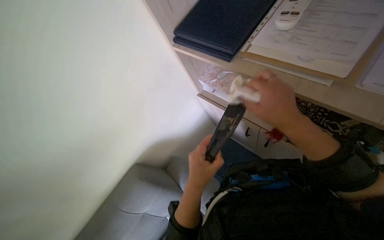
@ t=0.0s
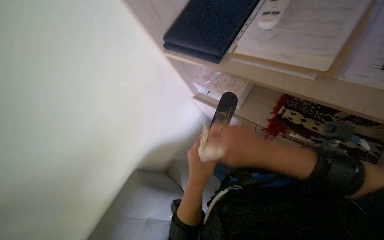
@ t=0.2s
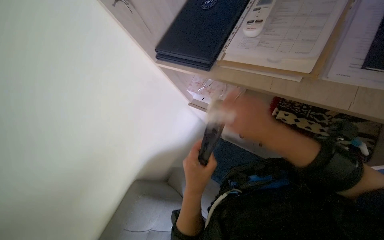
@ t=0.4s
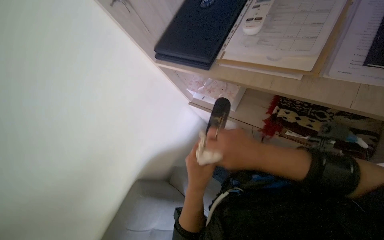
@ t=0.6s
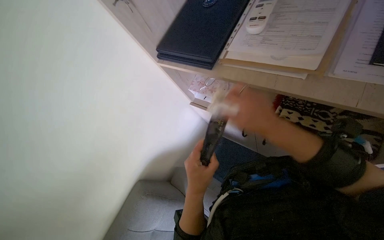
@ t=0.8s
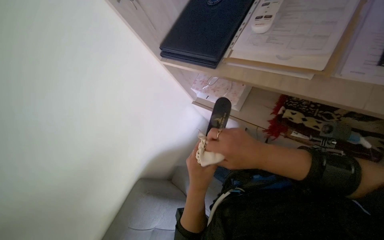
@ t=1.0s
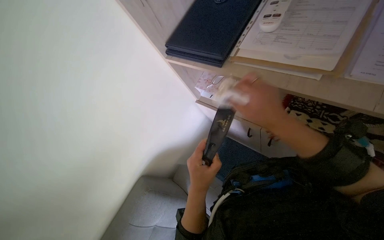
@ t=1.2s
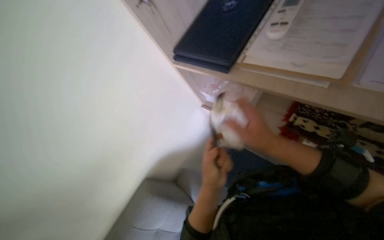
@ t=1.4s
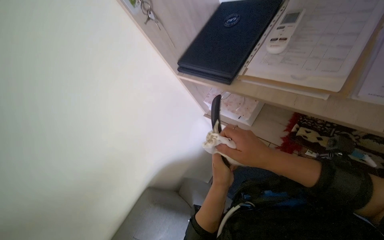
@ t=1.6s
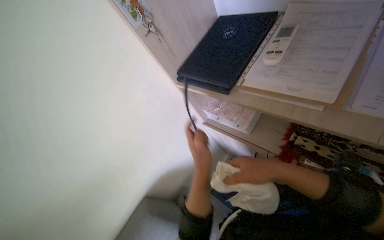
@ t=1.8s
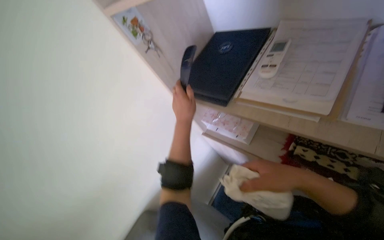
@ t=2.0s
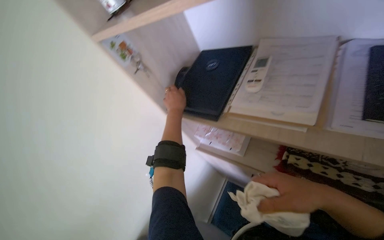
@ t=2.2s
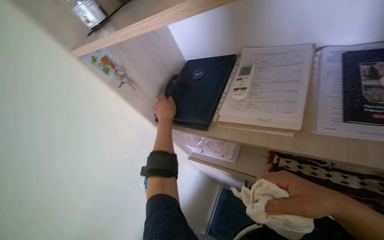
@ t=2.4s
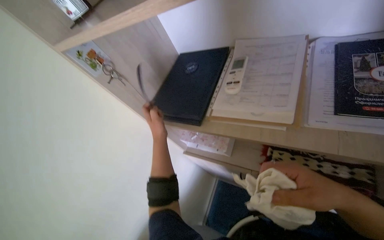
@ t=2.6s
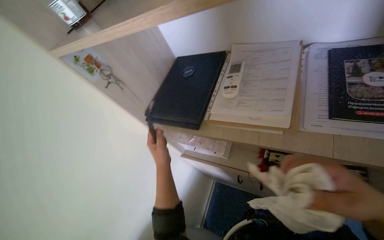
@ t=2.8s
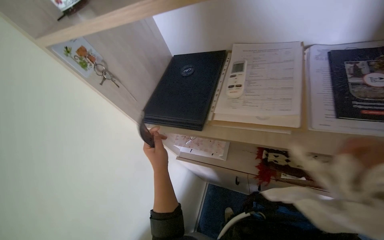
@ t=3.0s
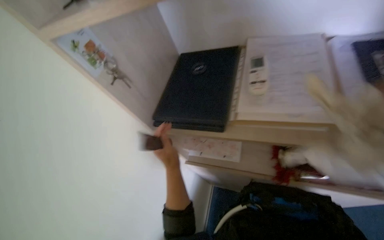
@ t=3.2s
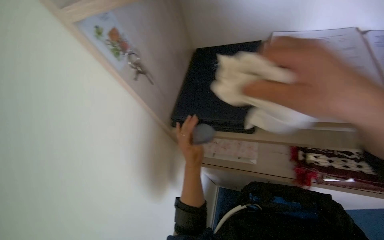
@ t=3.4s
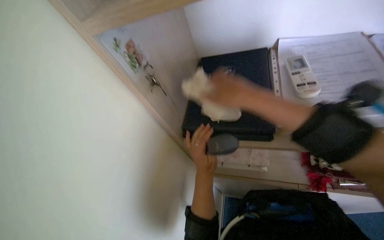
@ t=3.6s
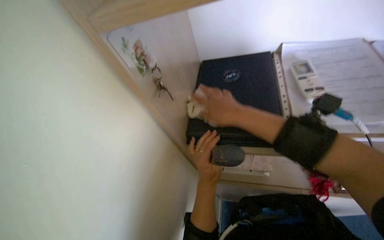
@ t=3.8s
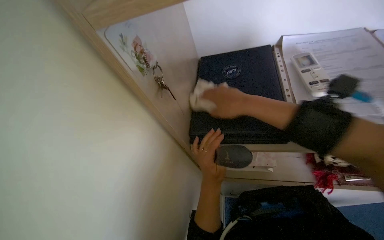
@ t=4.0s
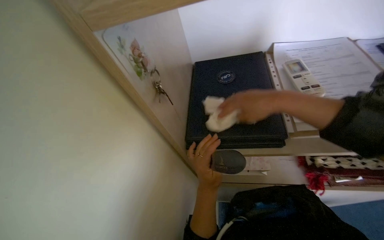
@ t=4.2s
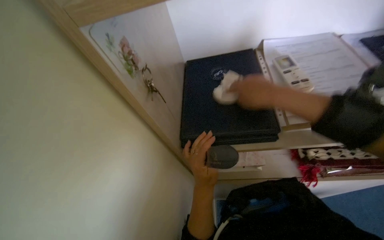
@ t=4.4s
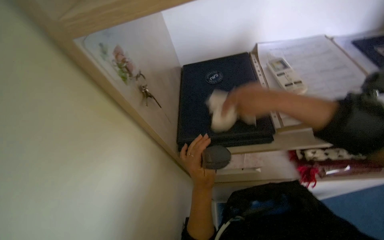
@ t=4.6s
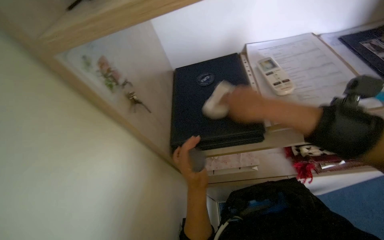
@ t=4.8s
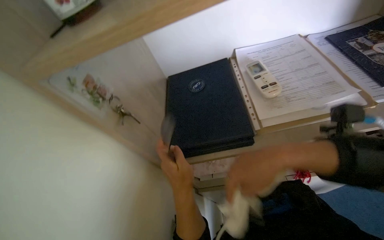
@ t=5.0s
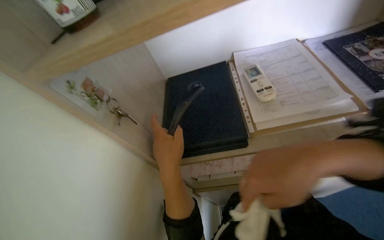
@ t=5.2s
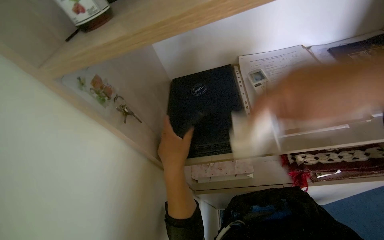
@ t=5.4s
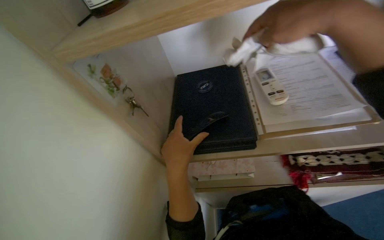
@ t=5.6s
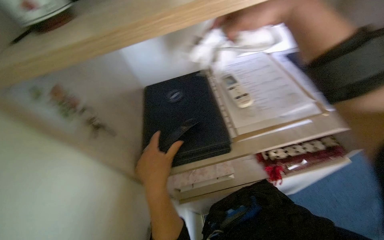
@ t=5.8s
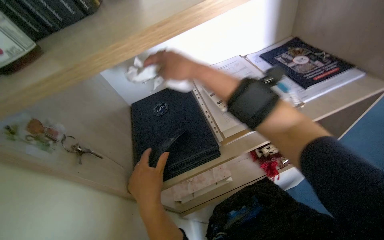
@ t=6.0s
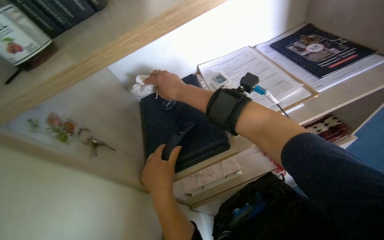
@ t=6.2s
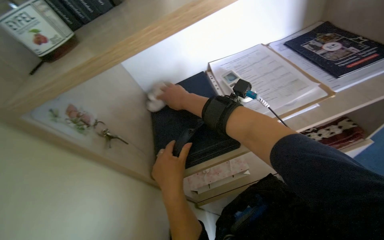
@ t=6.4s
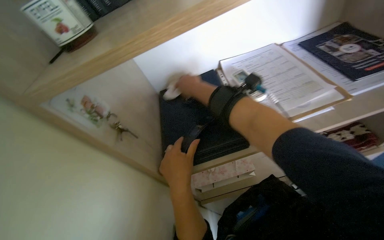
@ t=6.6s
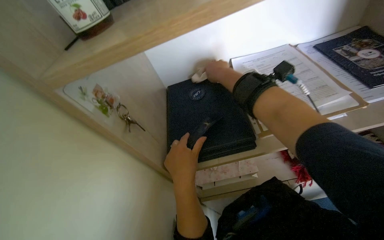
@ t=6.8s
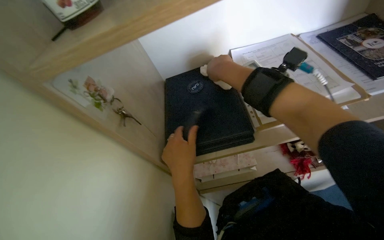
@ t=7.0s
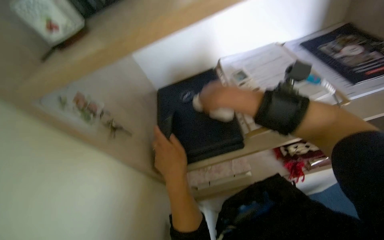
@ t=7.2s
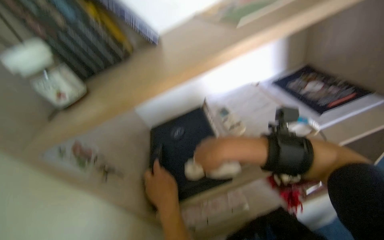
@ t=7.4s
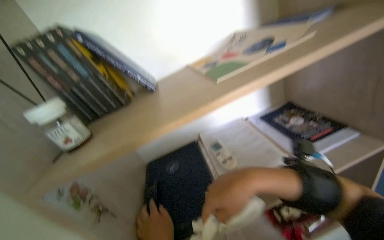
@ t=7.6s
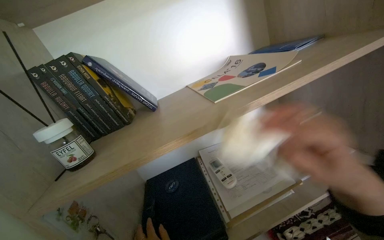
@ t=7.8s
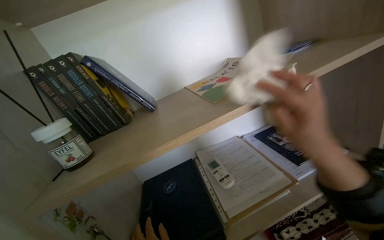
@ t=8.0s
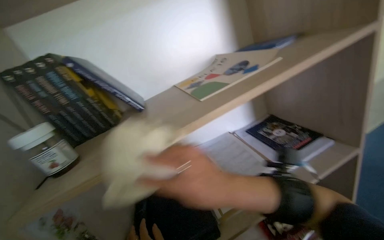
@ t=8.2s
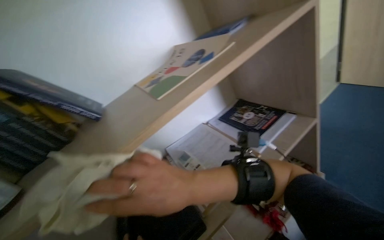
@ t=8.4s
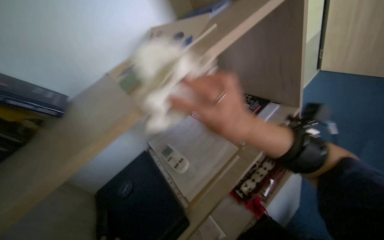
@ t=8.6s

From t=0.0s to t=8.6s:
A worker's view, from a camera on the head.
Job: wiping surfaces.
The whole recording: Wiping office shelves and items. The worker wipes various items and surfaces on the office shelves with a cloth.
From t=0.0s to t=1.4s: The hands stay close to where they were, moving slightly.
From t=1.4s to t=2.8s: The view tilts about 15 degrees upward. The left hand moves farther from the camera, some 10 cm, and travels up the picture and back again, about 40 cm each way.
From t=2.8s to t=4.4s: The view swings roughly 15 degrees to the right.
From t=4.4s to t=5.8s: The right hand moves nearer to the camera and up the picture, about 20 cm.
From t=5.8s to t=7.2s: The right hand goes some 20 cm down the picture, farther from the camera and to the left.
From t=7.2s to t=8.6s: The wearer looks some 30 degrees further to the right. The view tilts about 30 degrees upward.

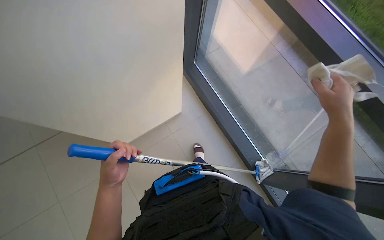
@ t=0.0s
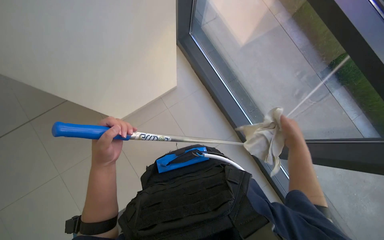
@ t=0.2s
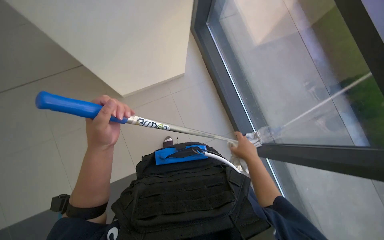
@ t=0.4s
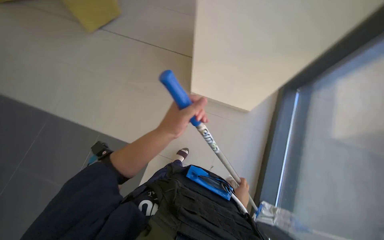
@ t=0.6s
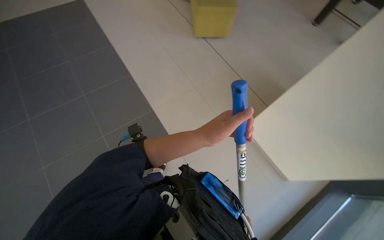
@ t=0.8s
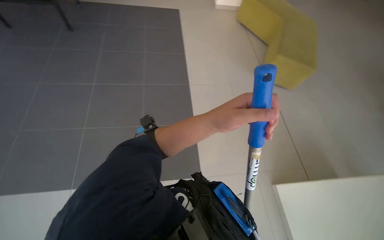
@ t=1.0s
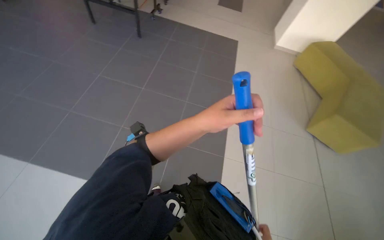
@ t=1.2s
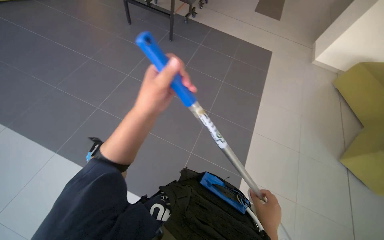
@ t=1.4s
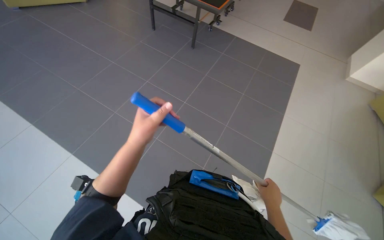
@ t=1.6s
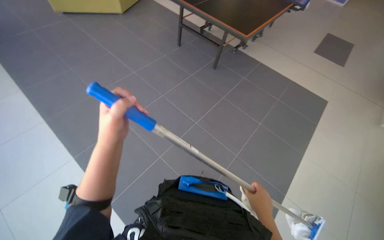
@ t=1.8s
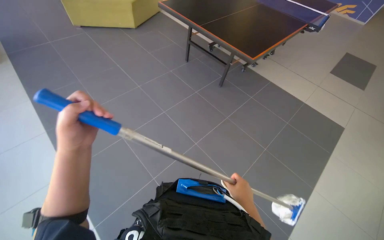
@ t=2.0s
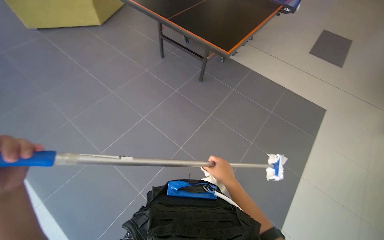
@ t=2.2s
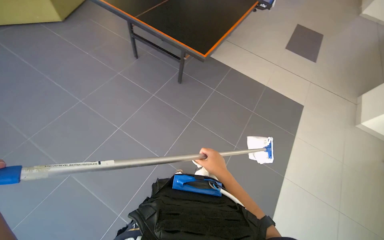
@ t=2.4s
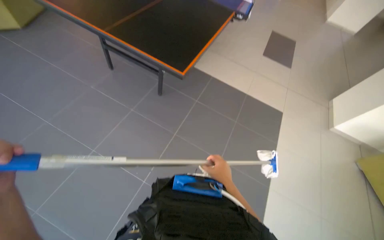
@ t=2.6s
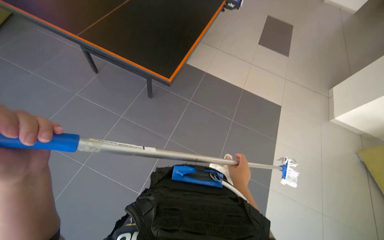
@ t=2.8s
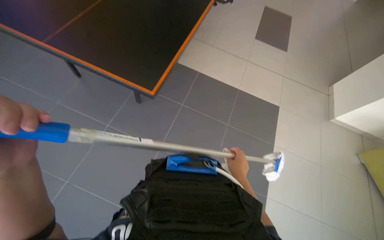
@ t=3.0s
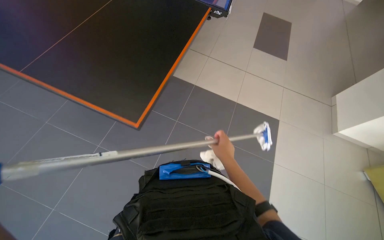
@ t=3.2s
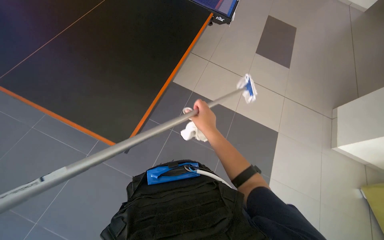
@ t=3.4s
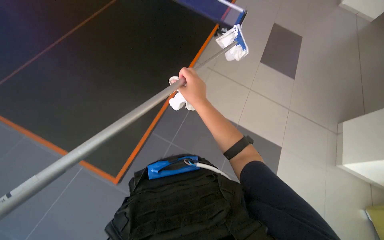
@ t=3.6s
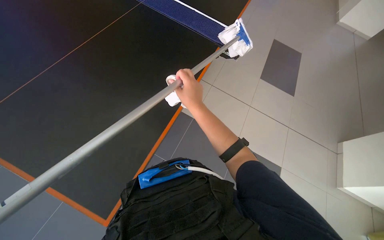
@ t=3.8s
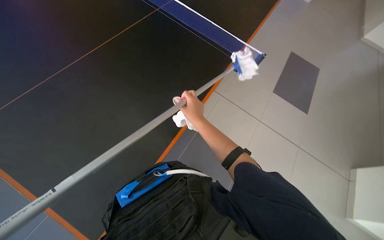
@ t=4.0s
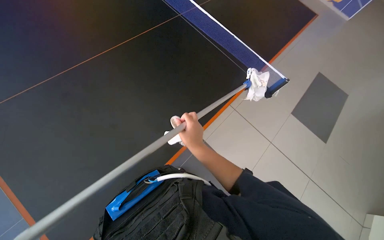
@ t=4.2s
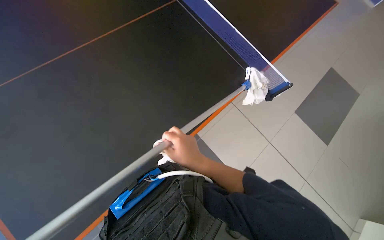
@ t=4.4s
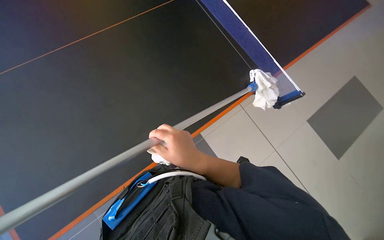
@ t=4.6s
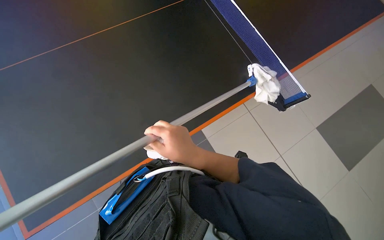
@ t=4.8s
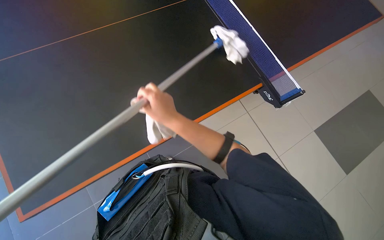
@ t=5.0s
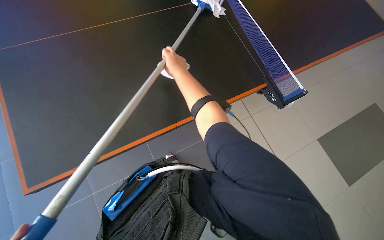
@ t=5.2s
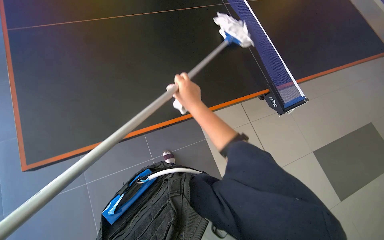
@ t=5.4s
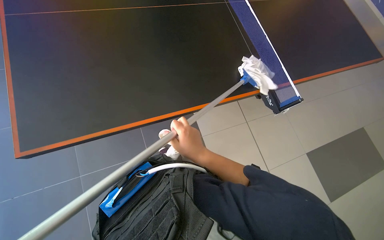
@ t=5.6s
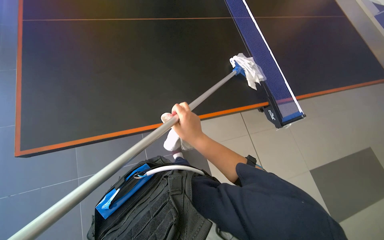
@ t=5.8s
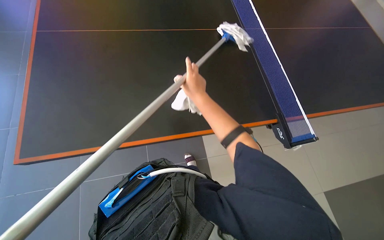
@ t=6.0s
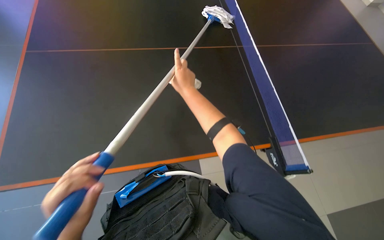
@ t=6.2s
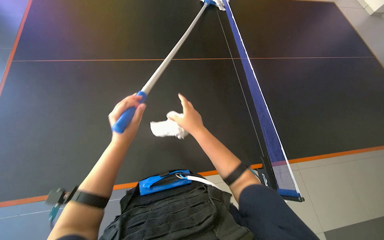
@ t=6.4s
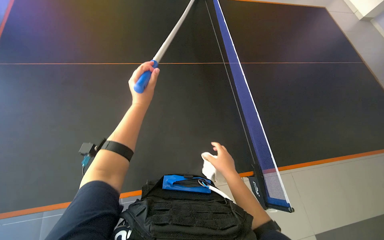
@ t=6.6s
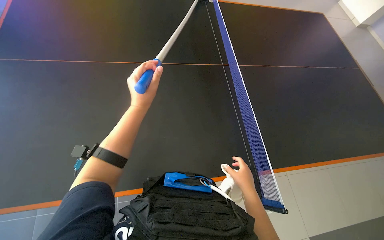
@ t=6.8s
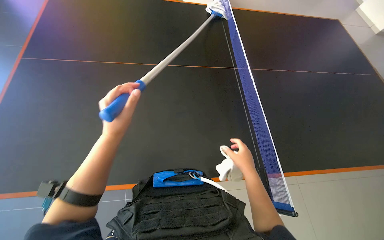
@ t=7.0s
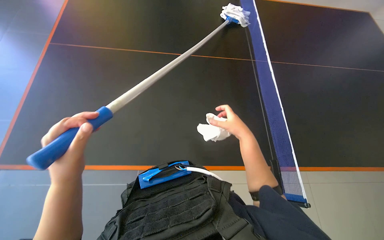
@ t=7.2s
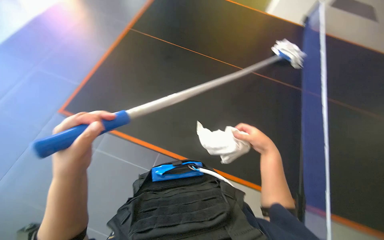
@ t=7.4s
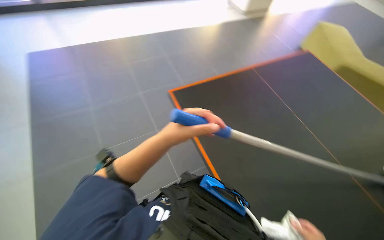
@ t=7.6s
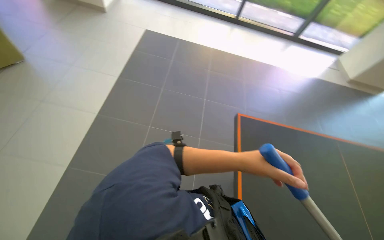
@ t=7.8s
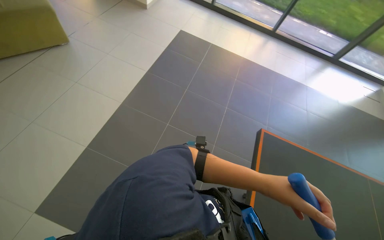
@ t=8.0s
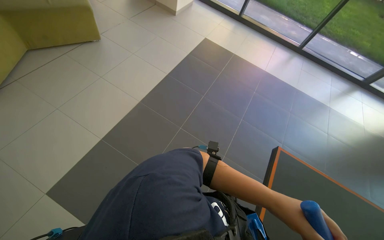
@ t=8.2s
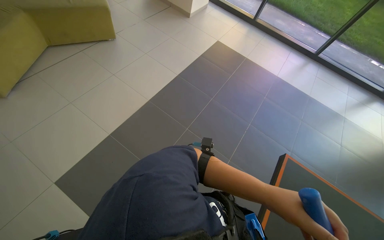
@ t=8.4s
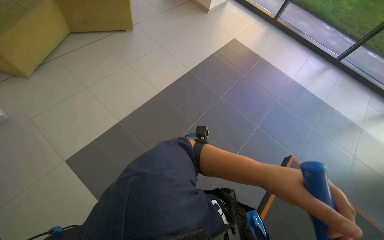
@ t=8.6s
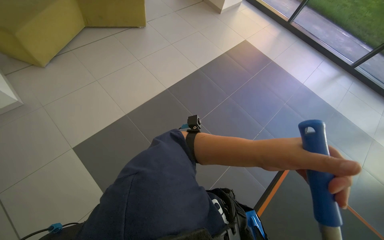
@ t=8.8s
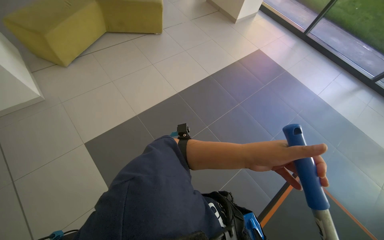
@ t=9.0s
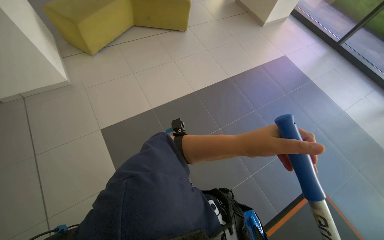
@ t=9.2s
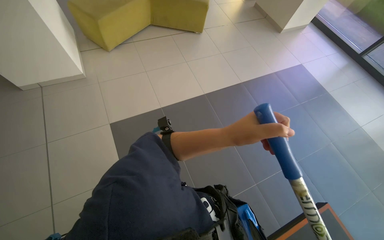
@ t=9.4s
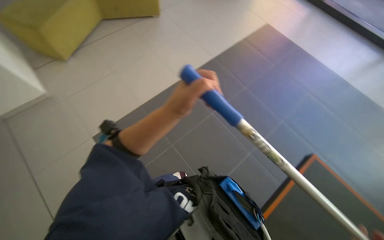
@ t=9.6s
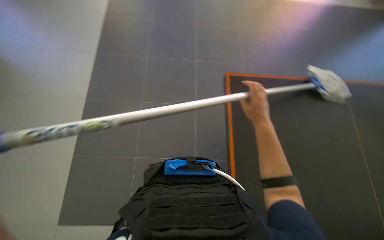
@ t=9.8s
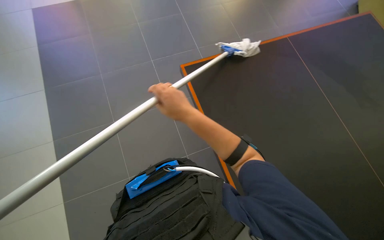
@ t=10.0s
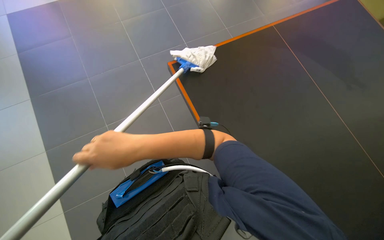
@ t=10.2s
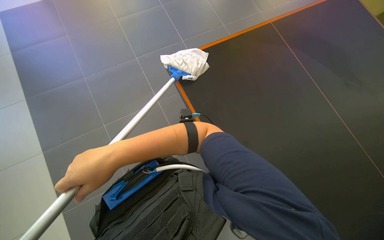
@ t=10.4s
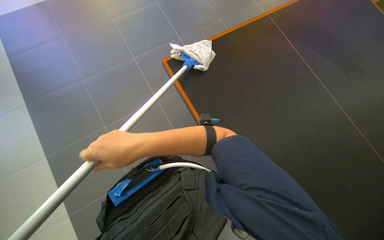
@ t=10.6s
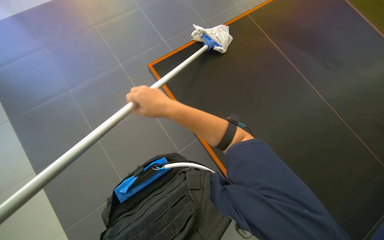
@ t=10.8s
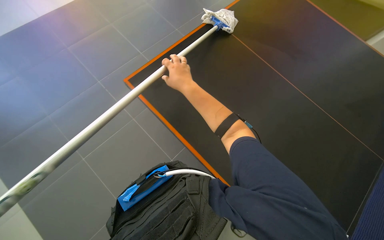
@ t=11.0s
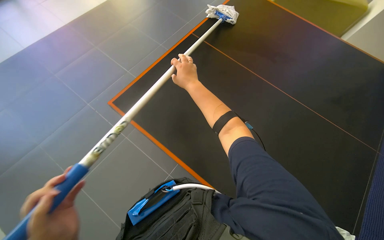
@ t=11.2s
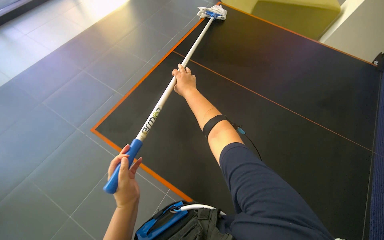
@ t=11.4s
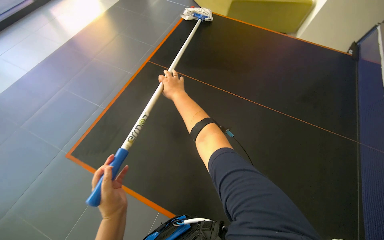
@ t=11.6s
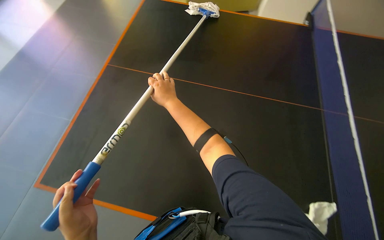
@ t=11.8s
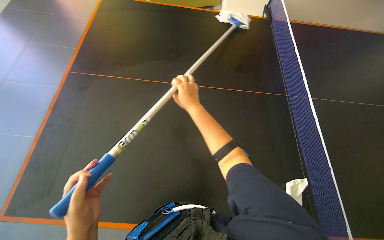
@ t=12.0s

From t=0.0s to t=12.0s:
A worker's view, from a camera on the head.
Job: wiping surfaces.
The whole recording: Cleaning table surface with mop. The worker cleans the black table surface using a mop-like tool.
From t=0.0s to t=1.6s: The head turns to the left by about 85 degrees.
From t=1.6s to t=3.0s: The wearer moves roughly 1 m.
From t=4.4s to t=6.0s: The right hand swings up and down the picture, roughly 25 cm each way, with 2 reversals.
From t=6.0s to t=7.6s: Everything in view rotates approximately 35 degrees clockwise.
From t=7.6s to t=9.0s: The wearer's head swings some 80 degrees to the left.
From t=9.0s to t=10.4s: The head turns to the right by roughly 65 degrees.
From t=10.4s to t=12.0s: The wearer's head swings some 40 degrees to the right. The camera pitches upward, by about 15 degrees. The right hand is displaced to the right, up the picture and farther from the camera by some 35 cm.
